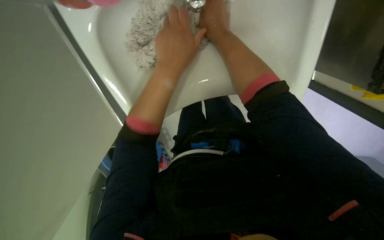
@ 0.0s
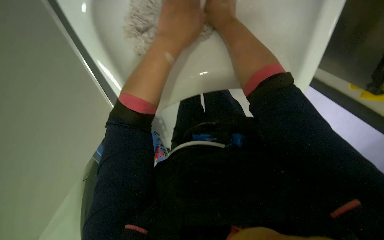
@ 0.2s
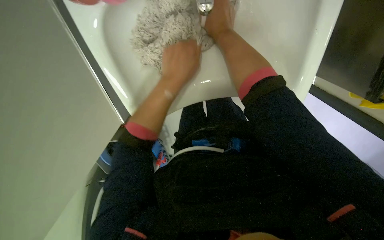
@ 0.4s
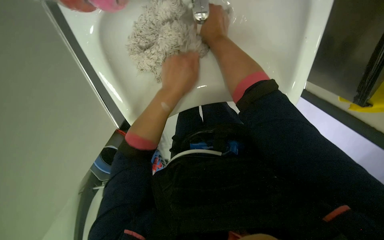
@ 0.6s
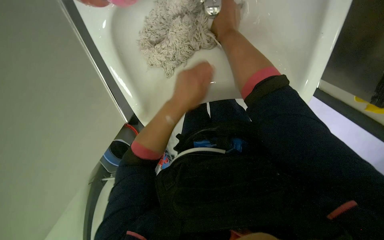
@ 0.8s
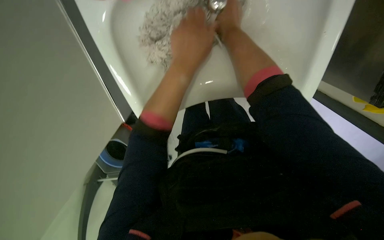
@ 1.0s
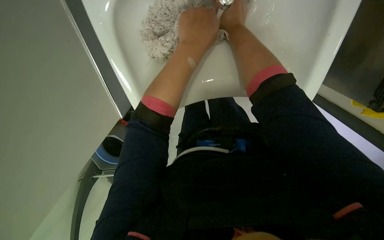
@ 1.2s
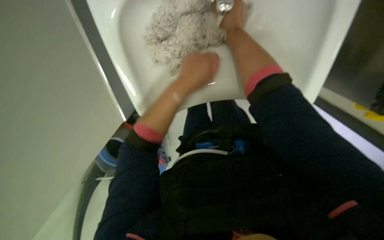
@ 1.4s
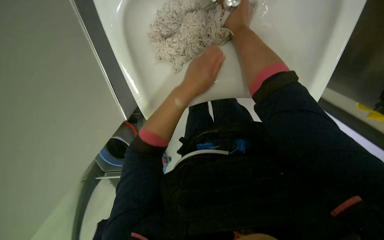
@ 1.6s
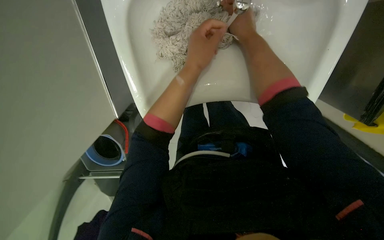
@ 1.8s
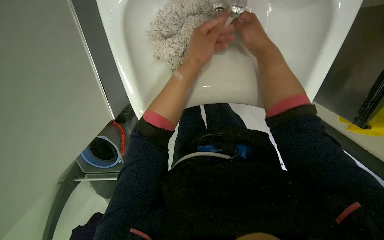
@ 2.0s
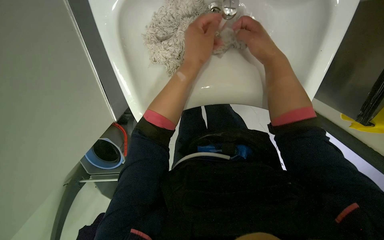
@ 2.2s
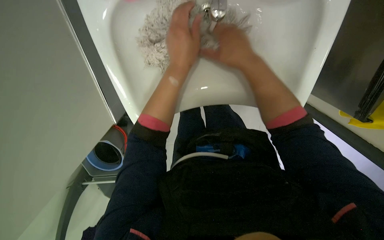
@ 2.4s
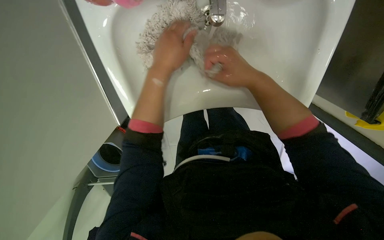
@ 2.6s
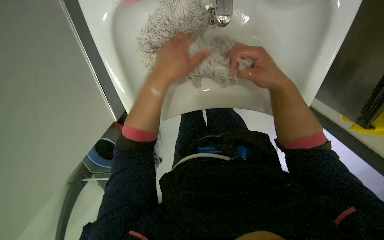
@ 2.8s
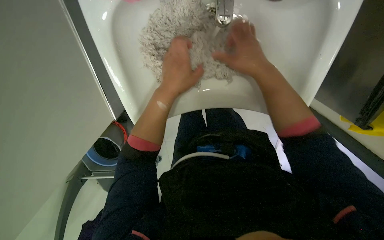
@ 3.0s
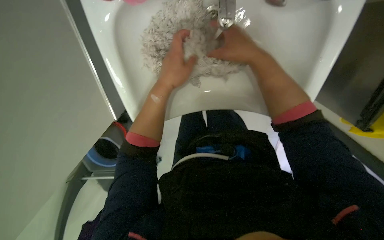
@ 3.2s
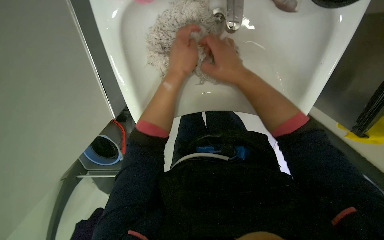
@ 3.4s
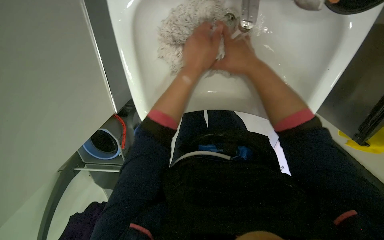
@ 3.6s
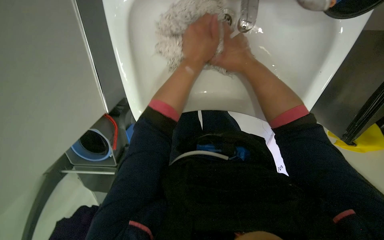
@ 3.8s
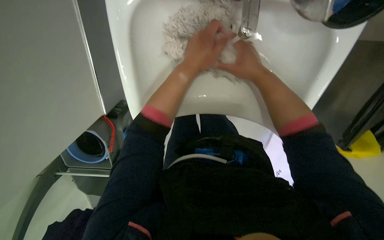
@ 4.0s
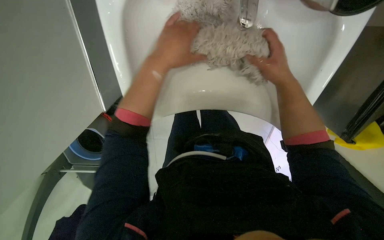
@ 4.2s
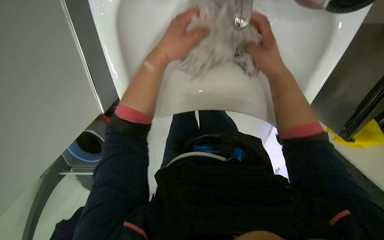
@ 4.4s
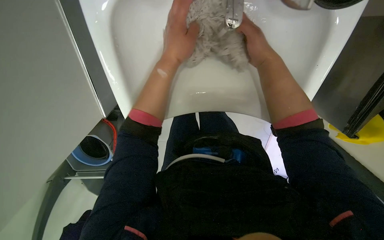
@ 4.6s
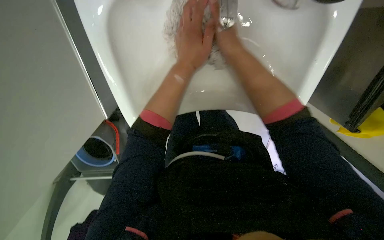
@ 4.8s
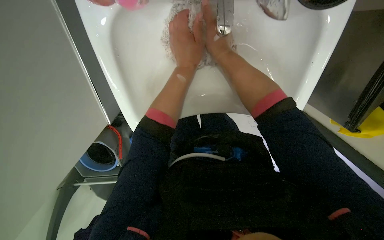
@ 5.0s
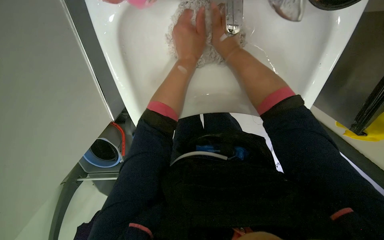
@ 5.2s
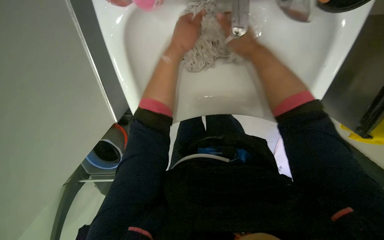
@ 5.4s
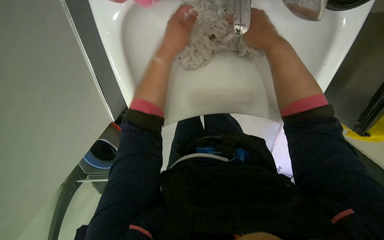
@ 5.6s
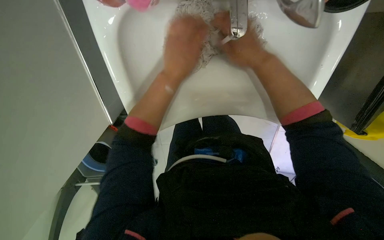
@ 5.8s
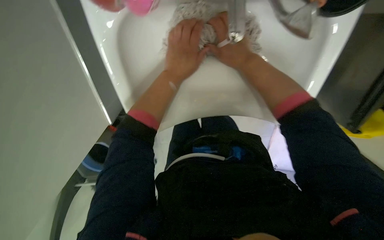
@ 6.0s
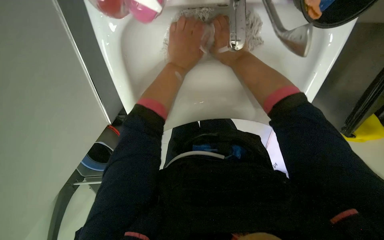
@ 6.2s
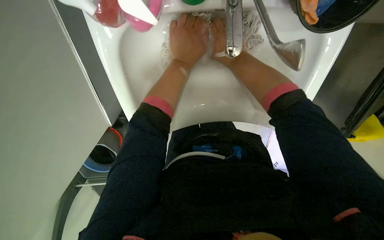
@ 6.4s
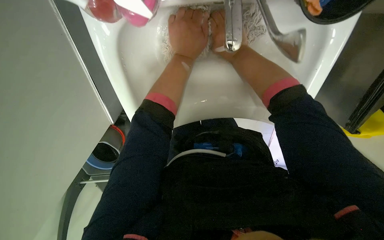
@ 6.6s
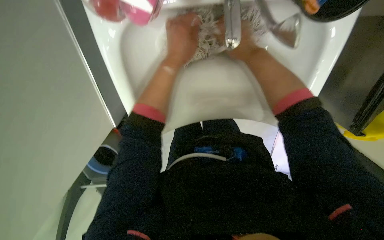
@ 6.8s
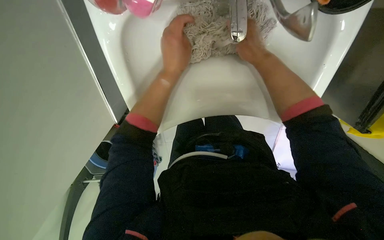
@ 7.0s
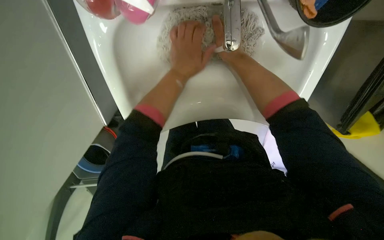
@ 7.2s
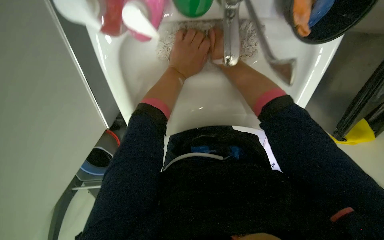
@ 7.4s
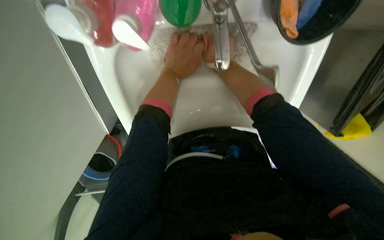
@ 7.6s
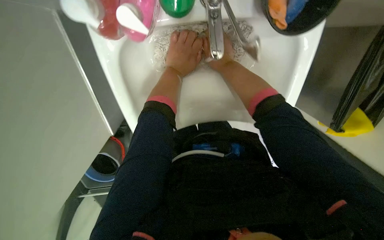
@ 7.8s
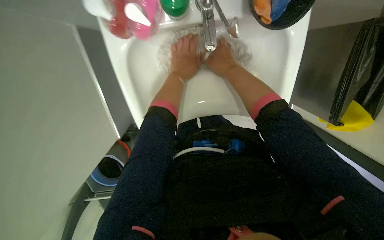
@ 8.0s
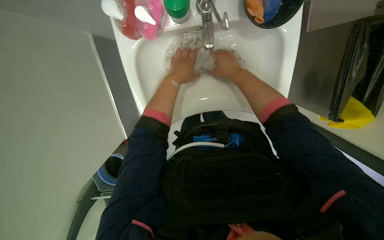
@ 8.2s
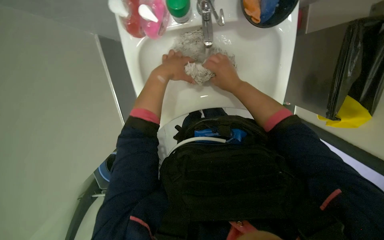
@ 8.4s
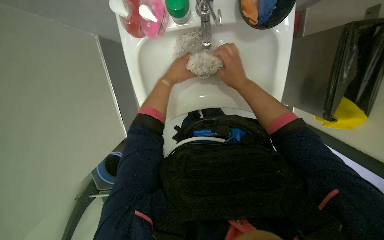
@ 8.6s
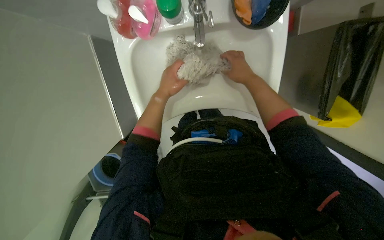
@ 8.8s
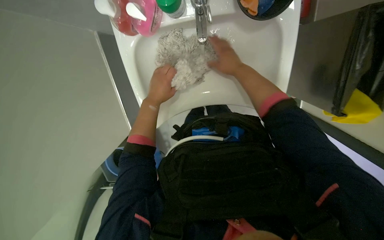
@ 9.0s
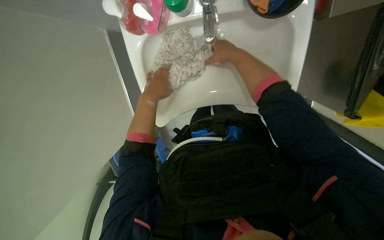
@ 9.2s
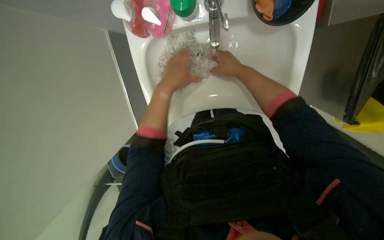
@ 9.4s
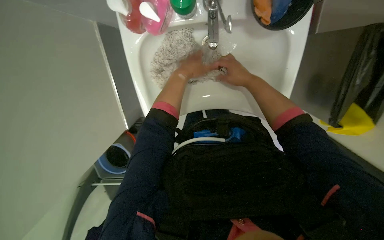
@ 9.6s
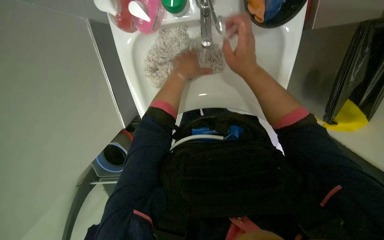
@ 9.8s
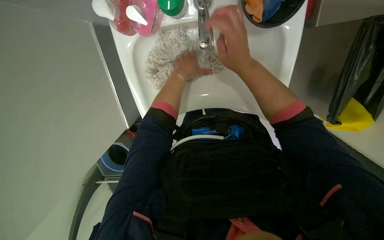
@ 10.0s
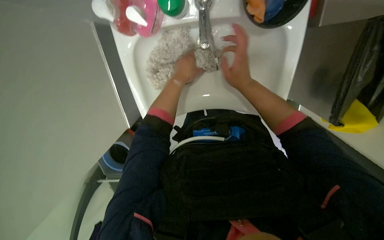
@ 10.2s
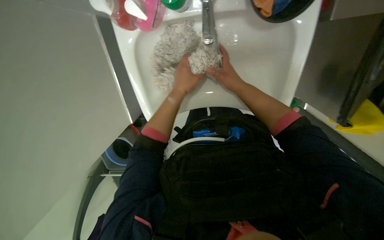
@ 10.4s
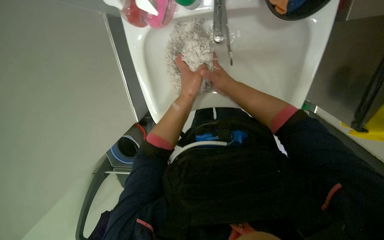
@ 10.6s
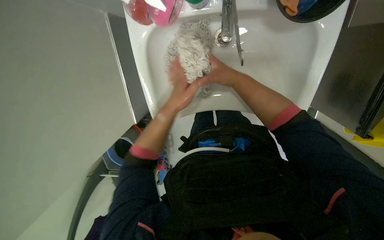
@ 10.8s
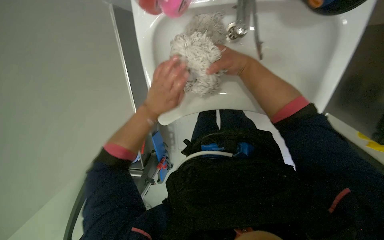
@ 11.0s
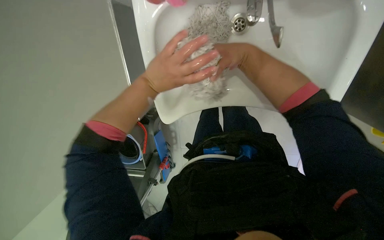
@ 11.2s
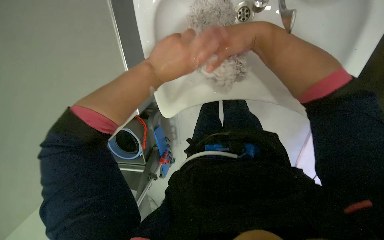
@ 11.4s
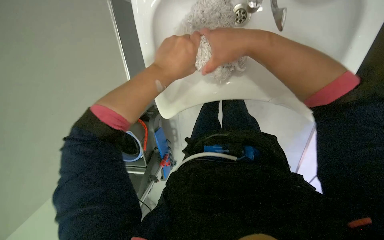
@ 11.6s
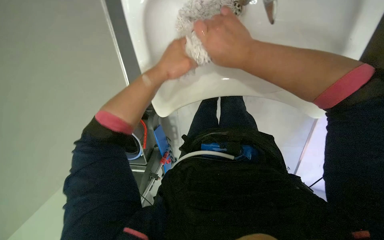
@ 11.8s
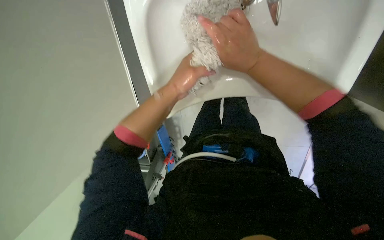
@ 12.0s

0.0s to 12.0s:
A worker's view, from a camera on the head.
Job: preparing cleaning supplies.
The whole recording: Cleaning mop head in sink. The worker cleans a mop head in the sink, alternating between rinsing and scrubbing it.
0.0s to 1.6s: The left hand swings up and down the picture, about 10 cm each way, with 2 reversals.
1.6s to 3.0s: The right hand is displaced down the picture by roughly 10 cm.
3.0s to 4.4s: The hands stay close to where they were, moving slightly.
4.4s to 6.0s: The left hand is displaced farther from the camera by approximately 10 cm.
6.0s to 7.6s: The hands make small movements and keep their place.
7.6s to 9.0s: The right hand is displaced to the right by about 10 cm. Meanwhile the left hand goes about 10 cm down the picture.
9.0s to 10.4s: The left hand travels to the right by approximately 10 cm.

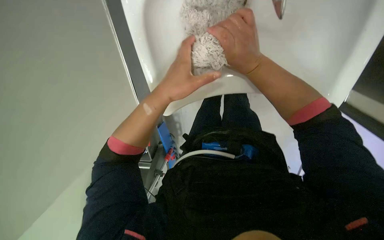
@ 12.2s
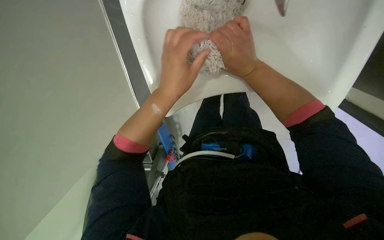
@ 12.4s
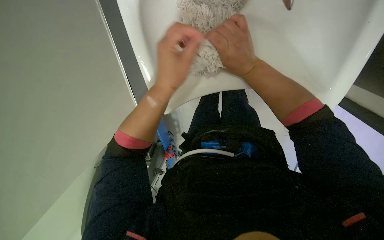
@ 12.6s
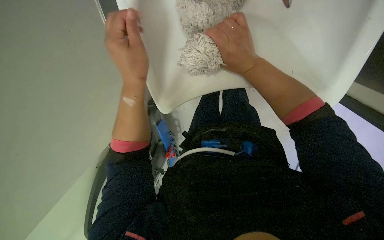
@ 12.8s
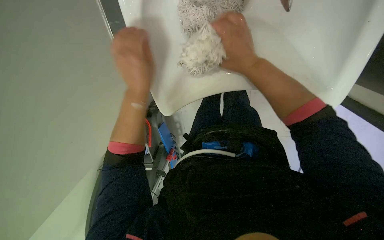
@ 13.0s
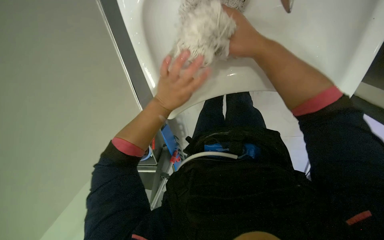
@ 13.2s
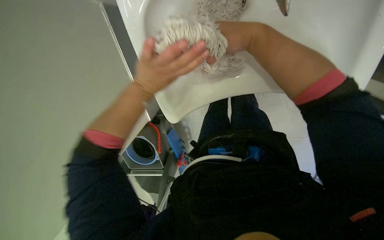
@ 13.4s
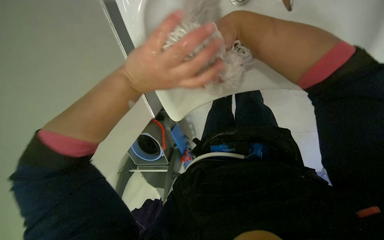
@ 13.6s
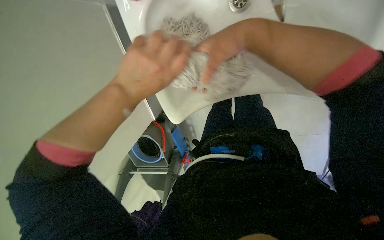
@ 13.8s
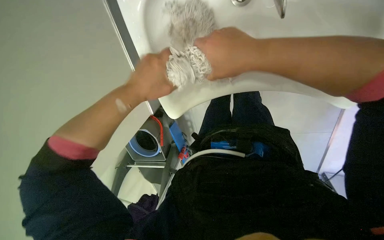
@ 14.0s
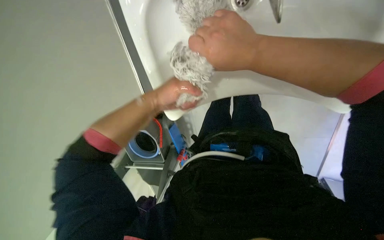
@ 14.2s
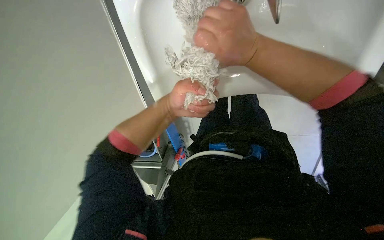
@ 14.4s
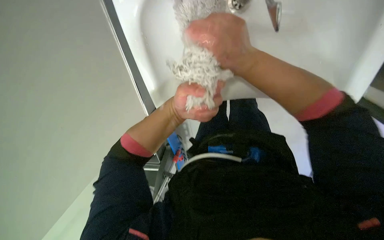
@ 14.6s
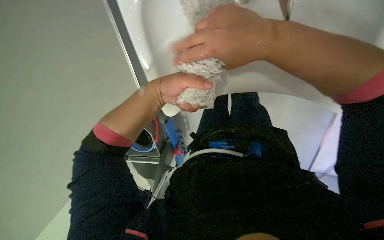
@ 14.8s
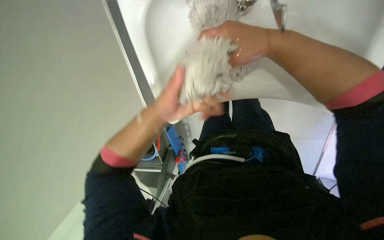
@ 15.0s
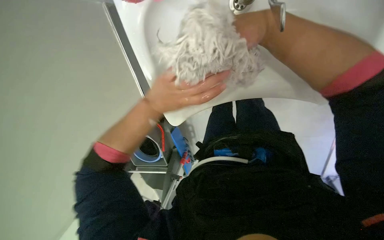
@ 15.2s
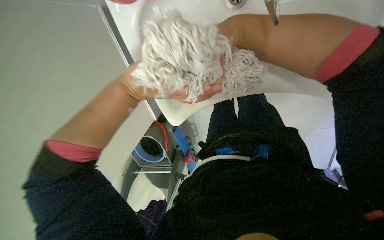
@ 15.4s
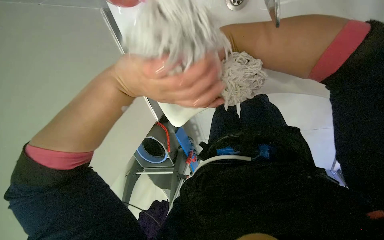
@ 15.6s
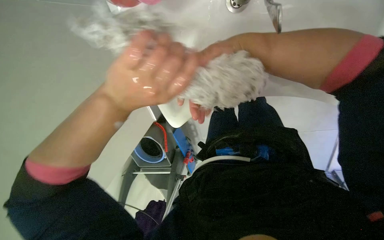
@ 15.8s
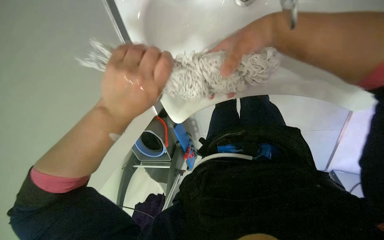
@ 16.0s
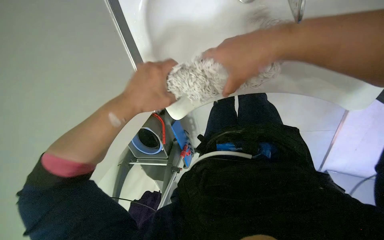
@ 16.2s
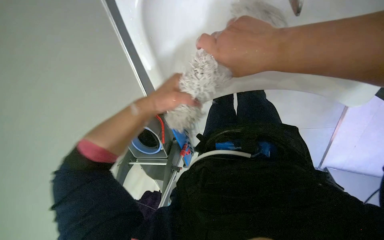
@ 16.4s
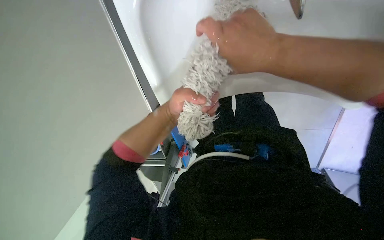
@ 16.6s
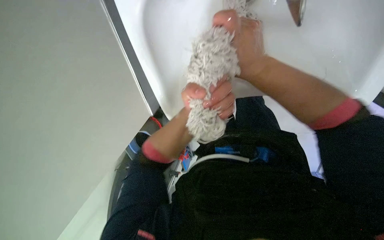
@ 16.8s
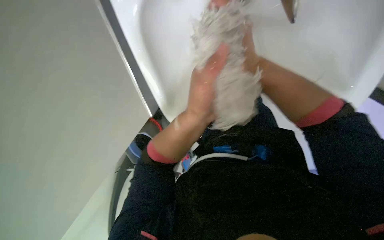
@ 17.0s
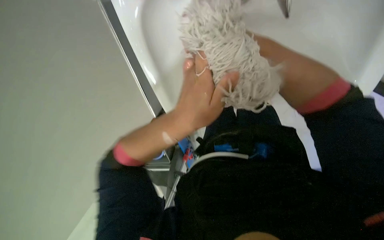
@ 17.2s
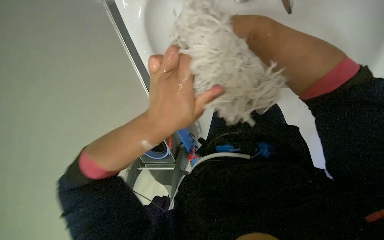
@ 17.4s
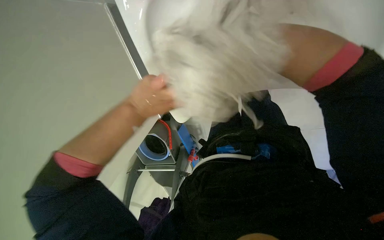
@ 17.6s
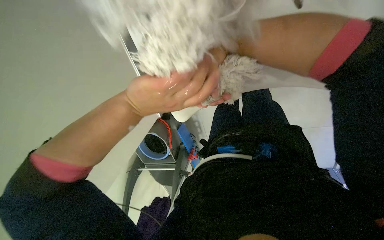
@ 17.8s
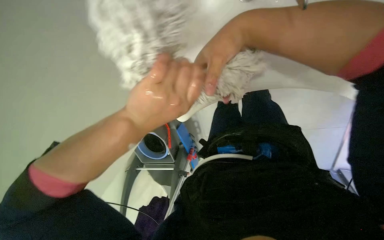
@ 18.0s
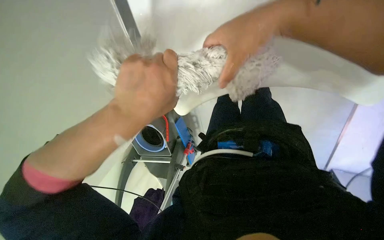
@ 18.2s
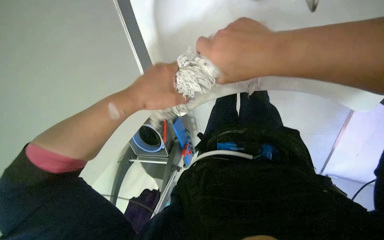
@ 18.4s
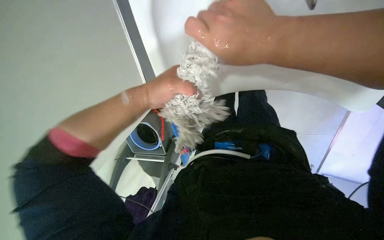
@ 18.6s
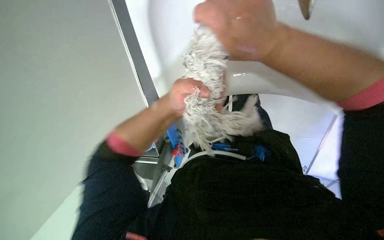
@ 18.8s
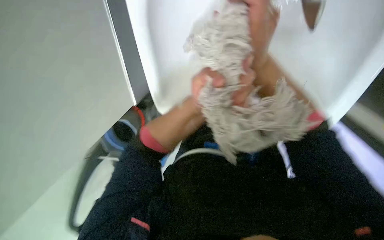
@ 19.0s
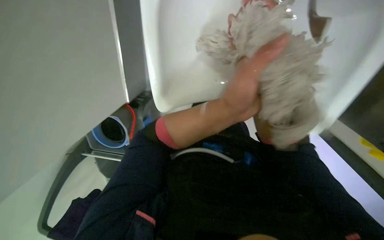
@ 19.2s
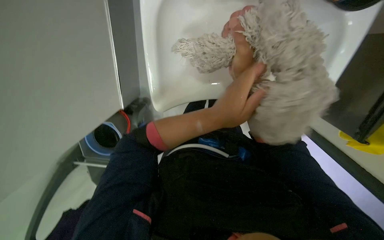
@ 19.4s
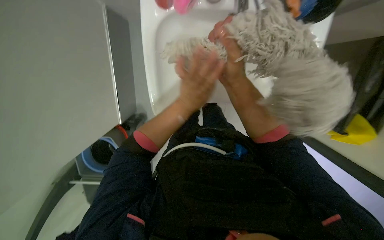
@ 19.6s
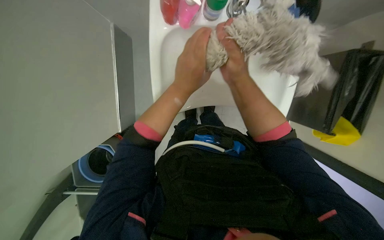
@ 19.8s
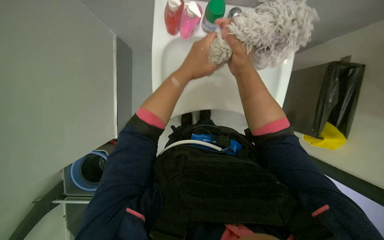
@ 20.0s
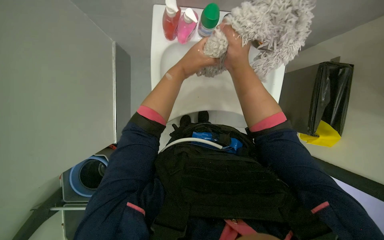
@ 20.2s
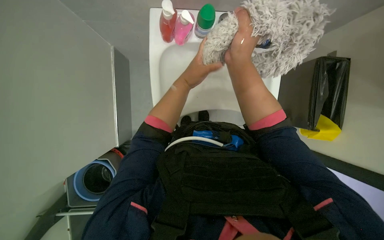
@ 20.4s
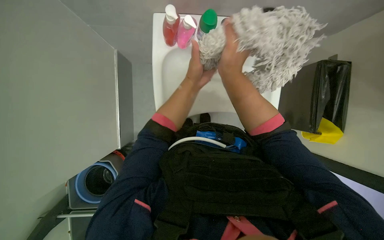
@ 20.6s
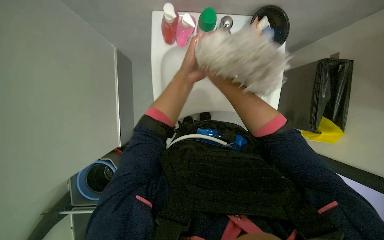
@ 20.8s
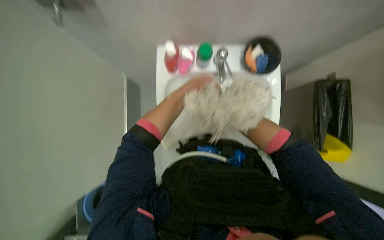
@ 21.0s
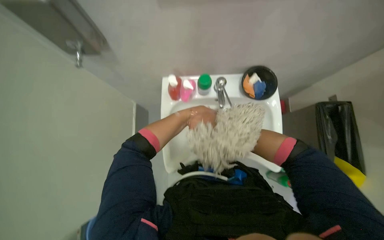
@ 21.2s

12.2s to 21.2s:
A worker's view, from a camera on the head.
Job: preparing cleaning supplies.
The whole recording: Cleaning mop head in sink. The worker cleans a mop head in the sink, alternating between rinsing and scrubbing it.
13.8s to 15.2s: The left hand goes farther from the camera and returns, approximately 15 cm each way.
15.2s to 16.6s: The left hand moves nearer and farther over some 15 cm, changing direction 2 times; the right hand travels down the picture by about 15 cm.
16.6s to 18.2s: The right hand moves approximately 10 cm farther from the camera and comes back, while the left hand goes about 15 cm nearer to the camera.
19.8s to 21.2s: The view tilts some 25 degrees upward.
